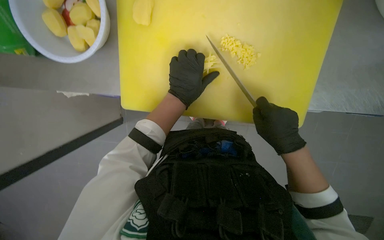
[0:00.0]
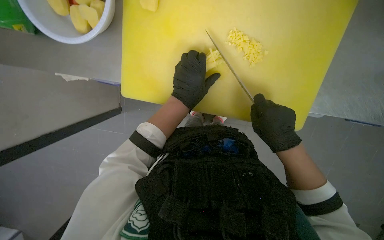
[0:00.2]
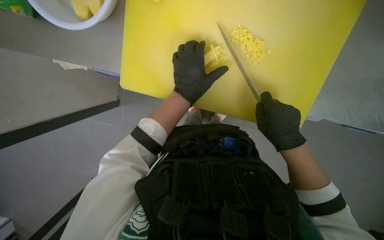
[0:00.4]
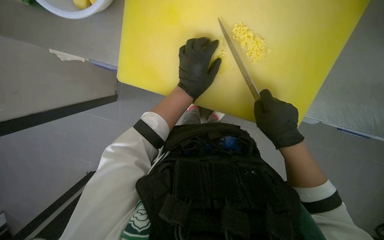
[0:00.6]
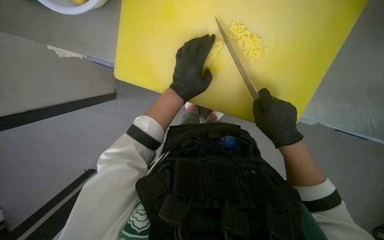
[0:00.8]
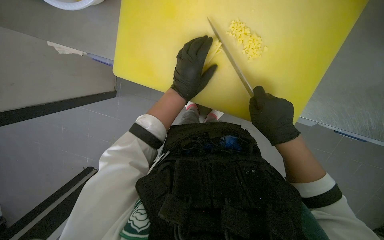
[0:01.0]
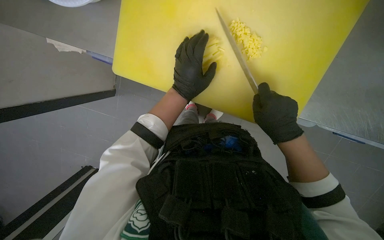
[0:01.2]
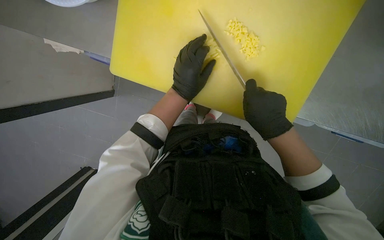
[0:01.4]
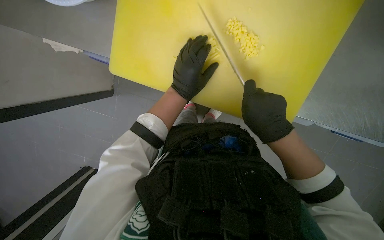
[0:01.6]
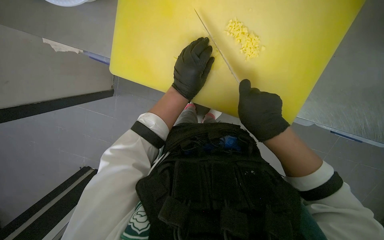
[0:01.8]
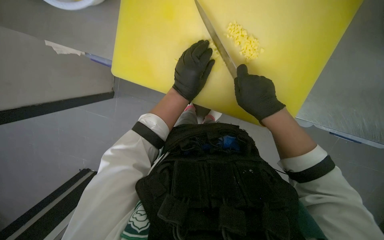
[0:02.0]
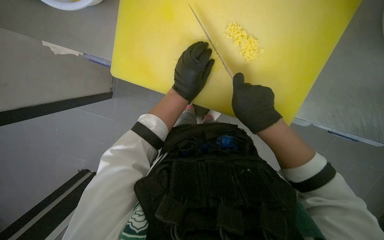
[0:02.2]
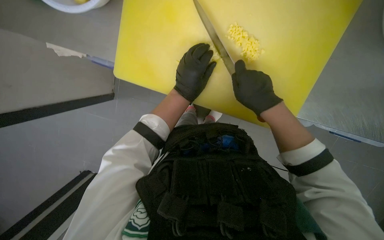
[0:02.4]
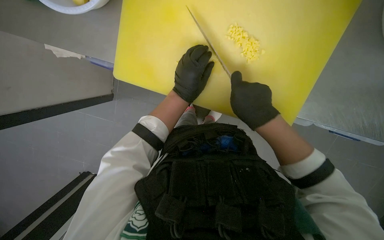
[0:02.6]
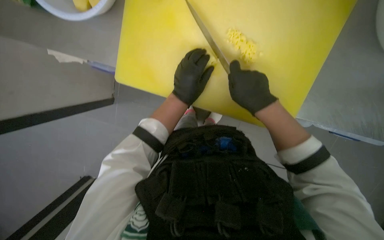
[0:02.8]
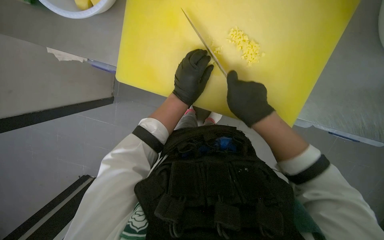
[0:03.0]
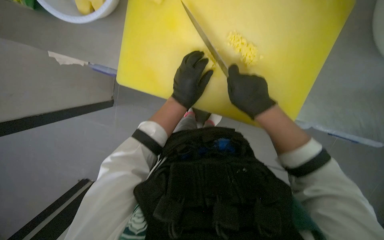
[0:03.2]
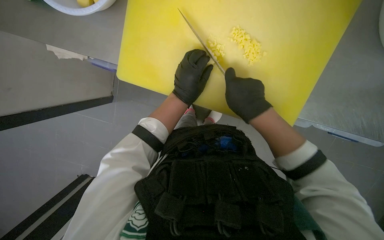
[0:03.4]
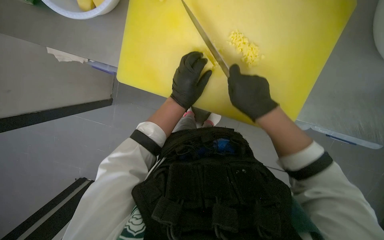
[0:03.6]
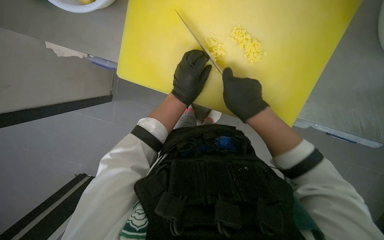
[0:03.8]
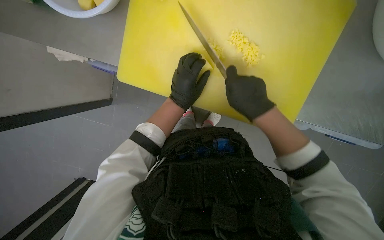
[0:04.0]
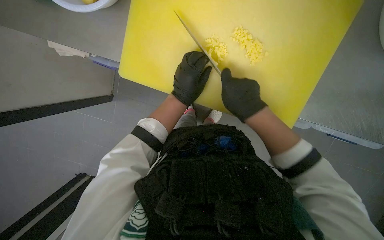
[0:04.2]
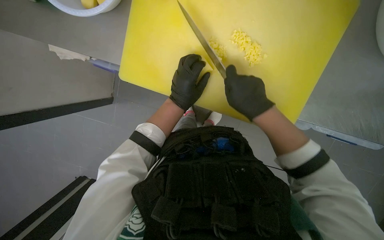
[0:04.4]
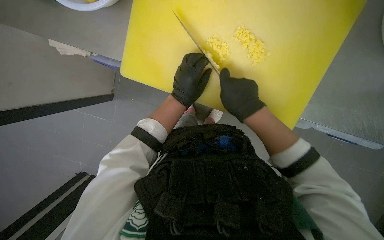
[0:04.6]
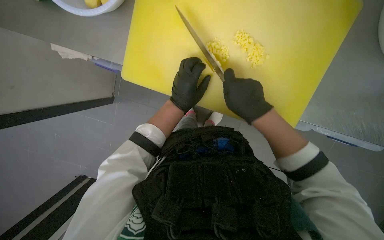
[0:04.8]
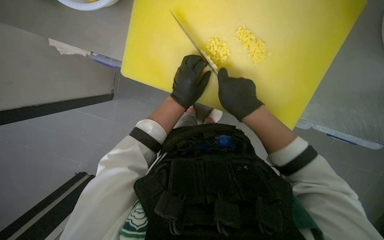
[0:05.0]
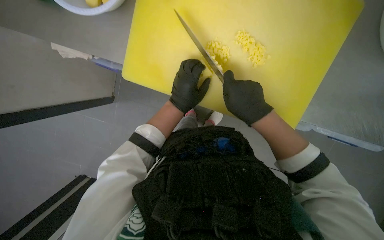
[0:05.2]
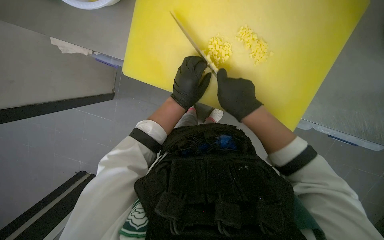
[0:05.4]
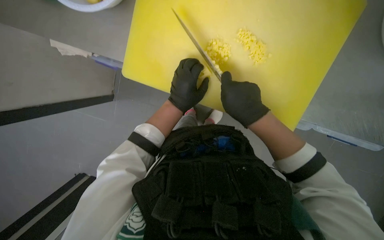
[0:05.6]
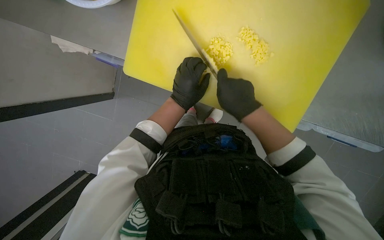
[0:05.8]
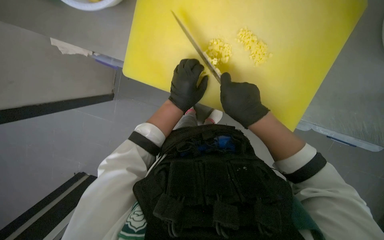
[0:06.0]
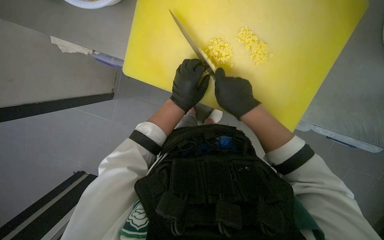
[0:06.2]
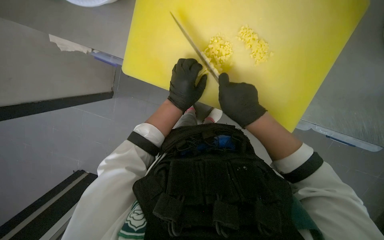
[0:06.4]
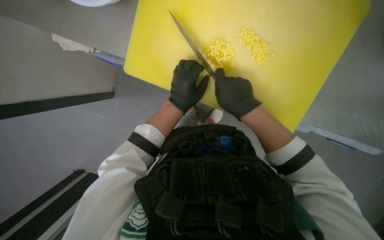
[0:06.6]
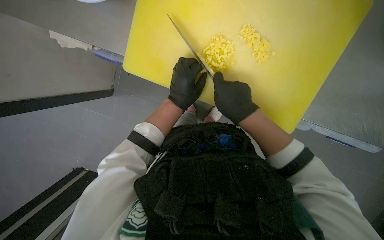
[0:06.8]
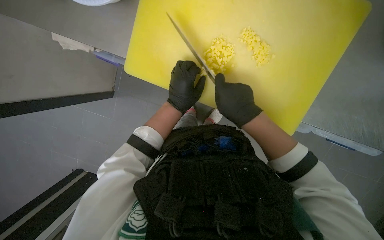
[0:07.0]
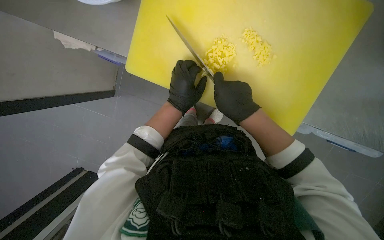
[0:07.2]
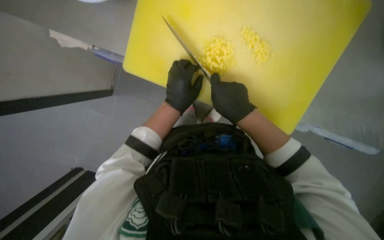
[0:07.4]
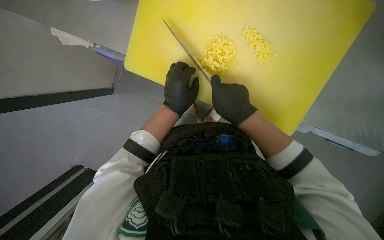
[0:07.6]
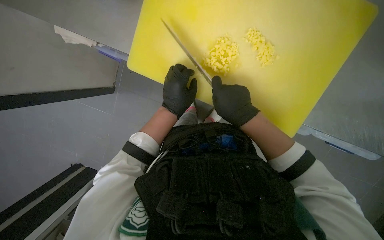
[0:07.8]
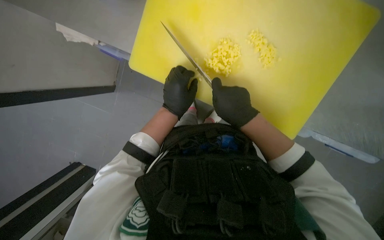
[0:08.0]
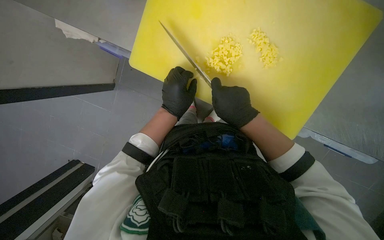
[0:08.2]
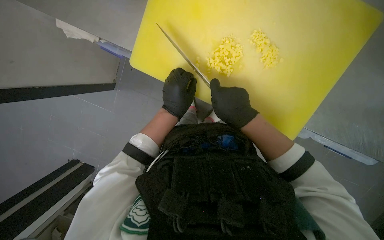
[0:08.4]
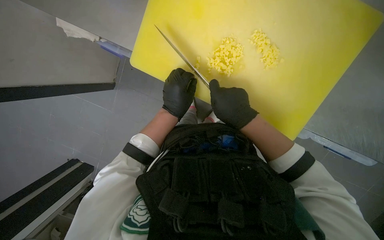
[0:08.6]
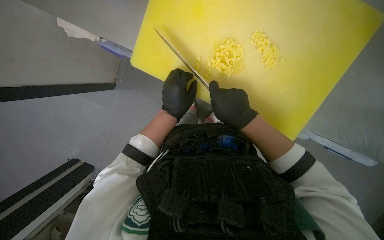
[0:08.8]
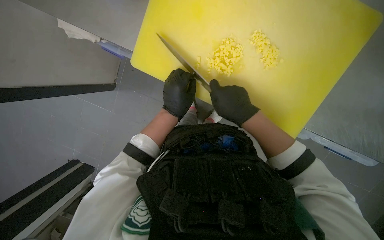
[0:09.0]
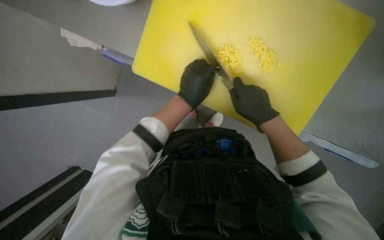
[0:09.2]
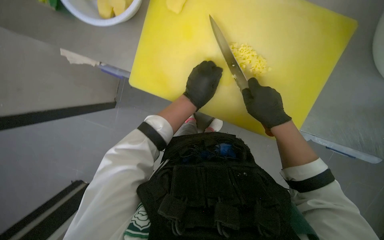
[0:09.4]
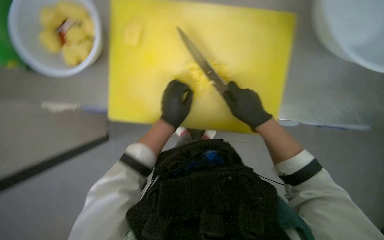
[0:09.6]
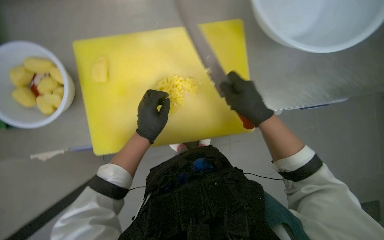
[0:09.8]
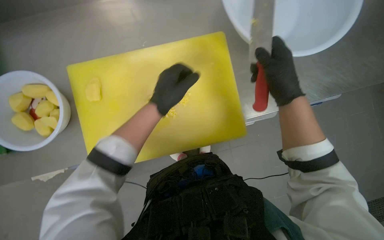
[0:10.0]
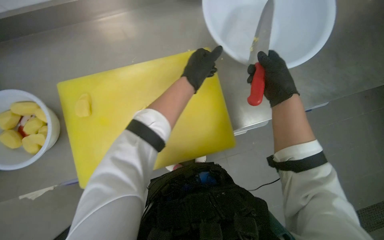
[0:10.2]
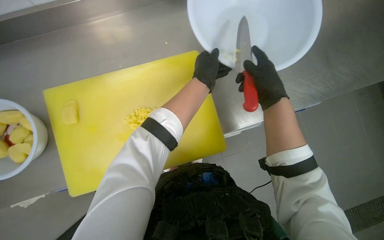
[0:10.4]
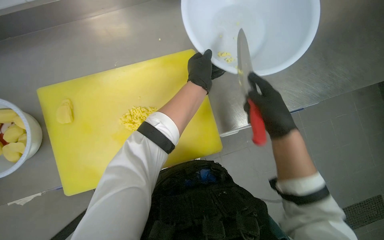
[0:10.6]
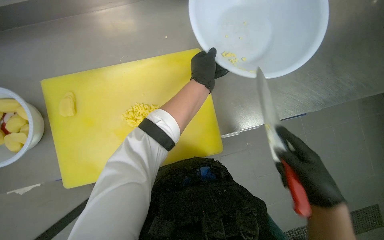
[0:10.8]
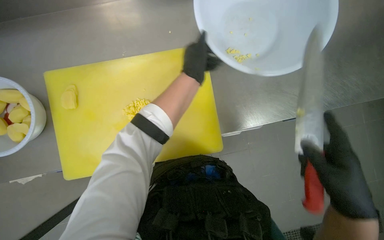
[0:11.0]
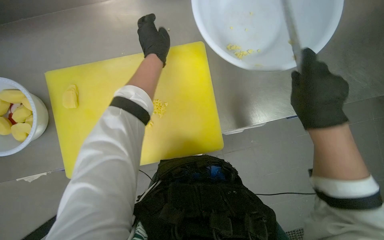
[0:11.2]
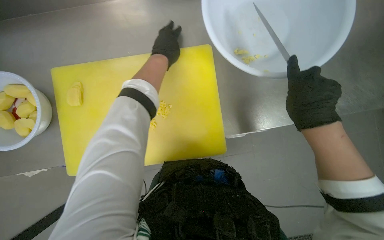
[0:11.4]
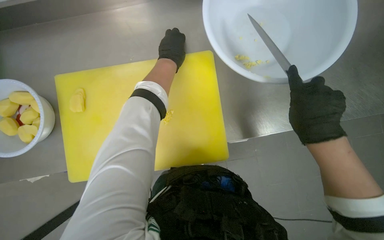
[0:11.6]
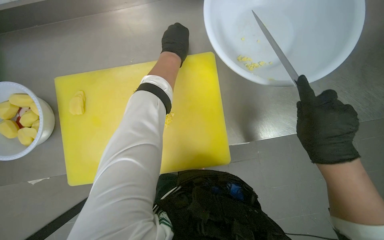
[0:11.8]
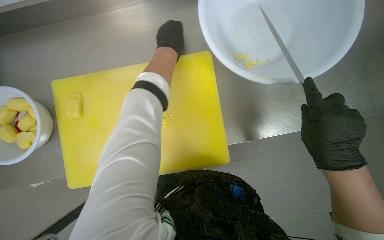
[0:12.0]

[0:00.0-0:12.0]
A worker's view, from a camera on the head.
Job: preparing food.
The whole recording: Slicing potatoes. The worker slices potatoes on a yellow cutting board.
0:00.0 to 0:01.6: The hands make small movements and keep their place.
0:01.6 to 0:09.0: The hands make small movements and keep their place.
0:09.0 to 0:10.4: The wearer looks roughly 25 degrees further upward. The scene rotates counterclockwise by about 30 degrees. The left hand heads up the picture, to the right and nearer to the camera, covering roughly 30 cm. Meanwhile the right hand shifts about 20 cm to the right.
0:10.4 to 0:12.0: The left hand travels up the picture and to the left by roughly 20 cm.

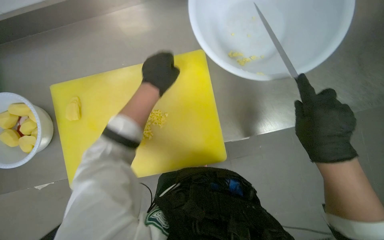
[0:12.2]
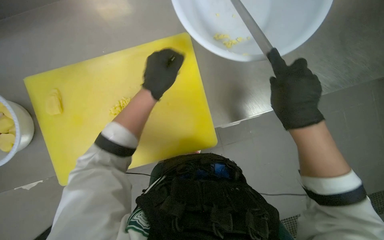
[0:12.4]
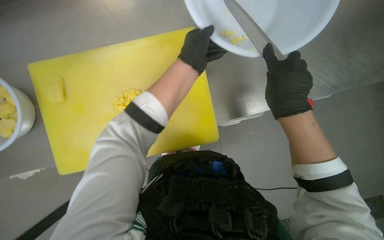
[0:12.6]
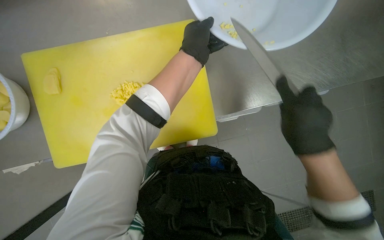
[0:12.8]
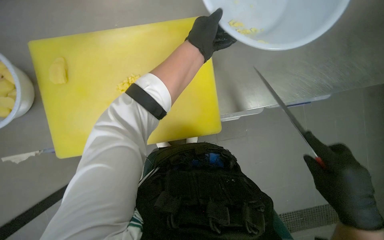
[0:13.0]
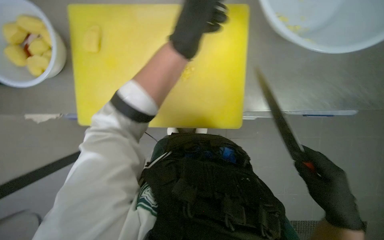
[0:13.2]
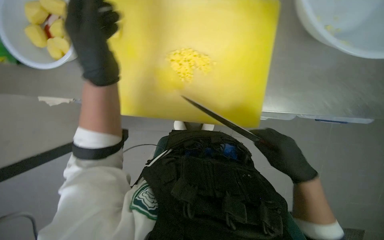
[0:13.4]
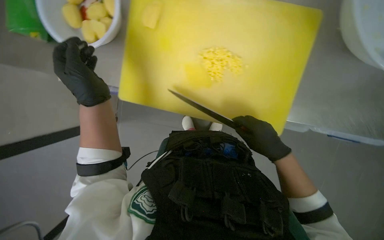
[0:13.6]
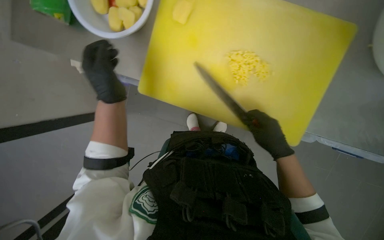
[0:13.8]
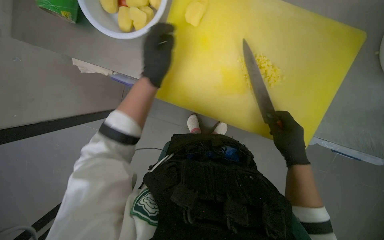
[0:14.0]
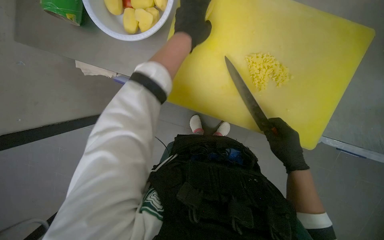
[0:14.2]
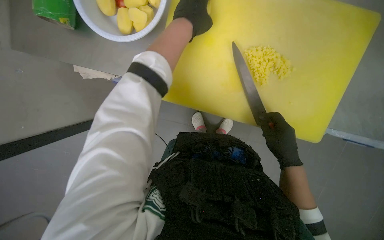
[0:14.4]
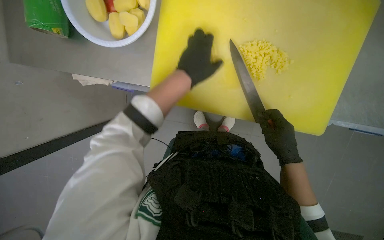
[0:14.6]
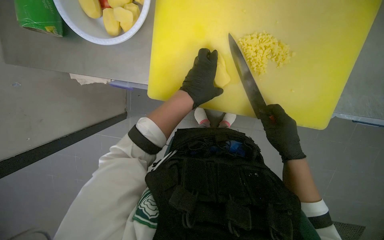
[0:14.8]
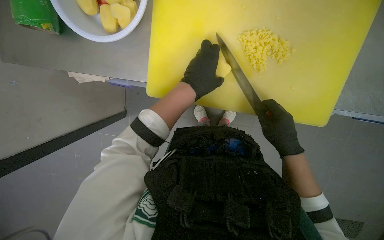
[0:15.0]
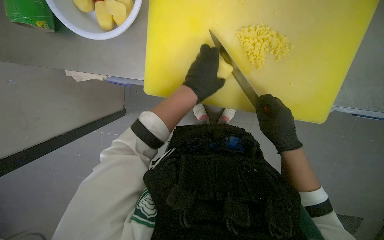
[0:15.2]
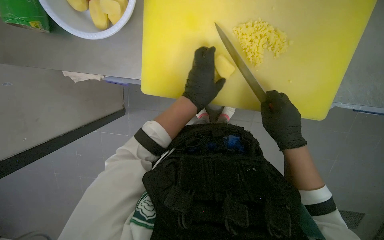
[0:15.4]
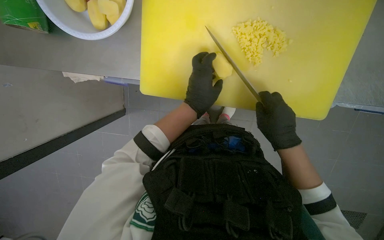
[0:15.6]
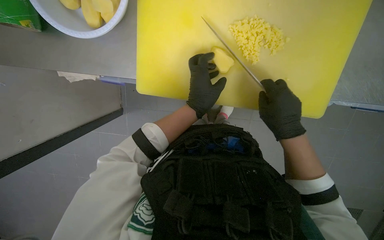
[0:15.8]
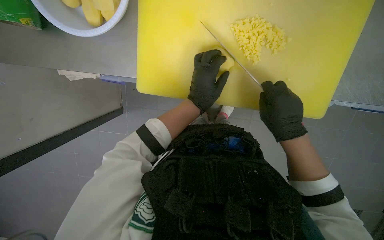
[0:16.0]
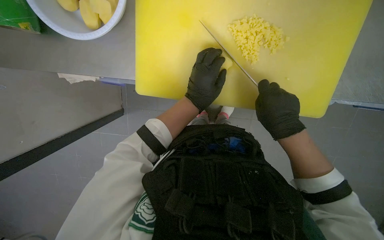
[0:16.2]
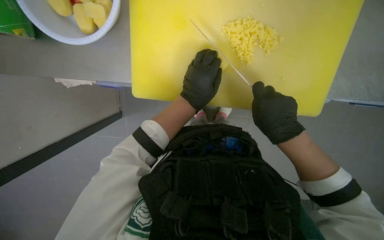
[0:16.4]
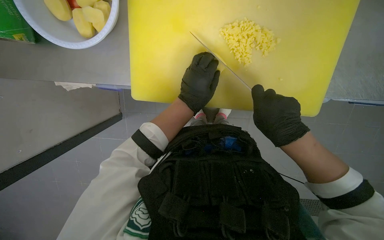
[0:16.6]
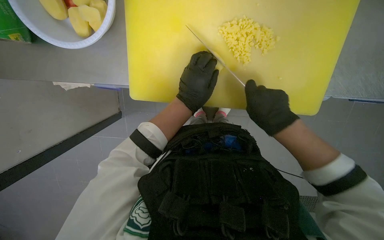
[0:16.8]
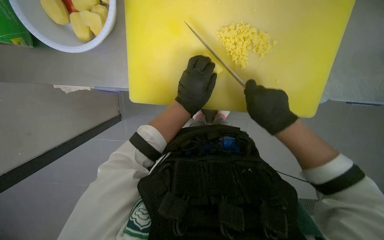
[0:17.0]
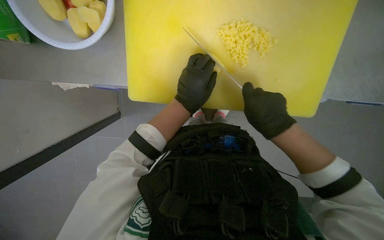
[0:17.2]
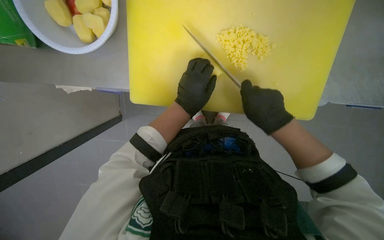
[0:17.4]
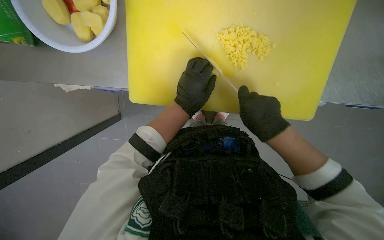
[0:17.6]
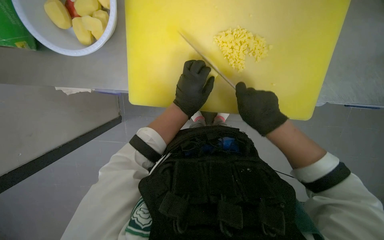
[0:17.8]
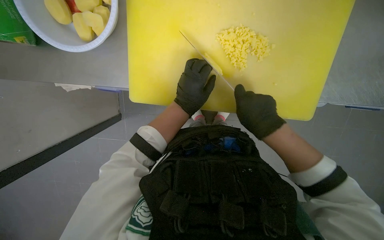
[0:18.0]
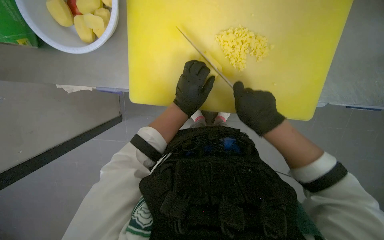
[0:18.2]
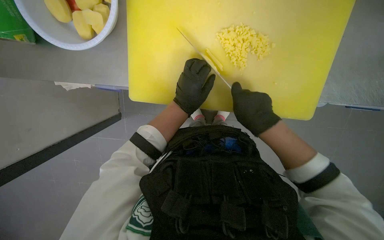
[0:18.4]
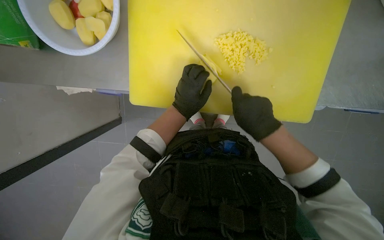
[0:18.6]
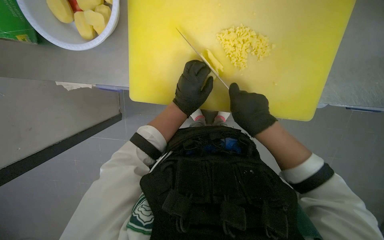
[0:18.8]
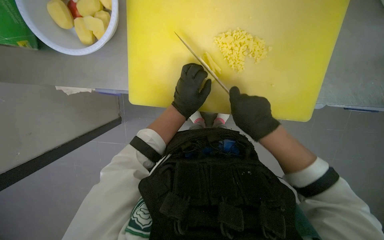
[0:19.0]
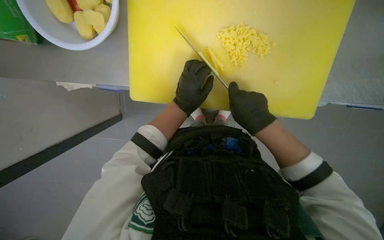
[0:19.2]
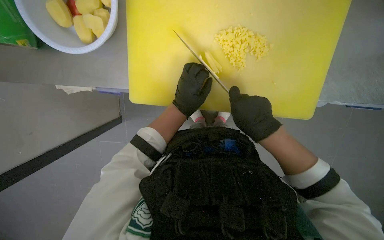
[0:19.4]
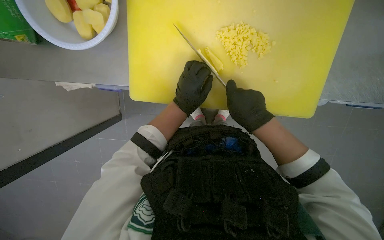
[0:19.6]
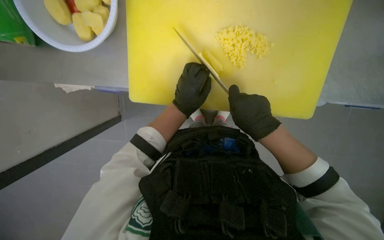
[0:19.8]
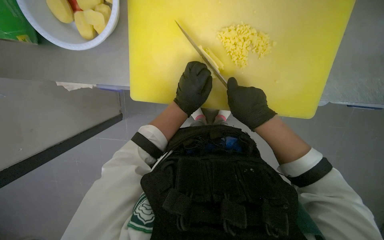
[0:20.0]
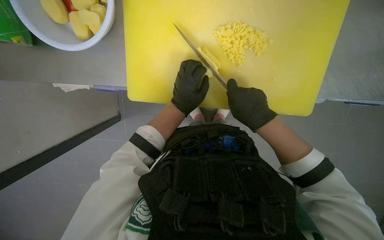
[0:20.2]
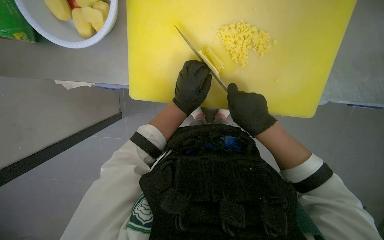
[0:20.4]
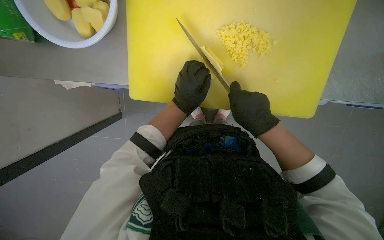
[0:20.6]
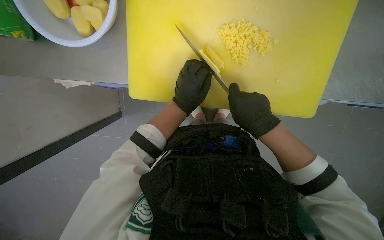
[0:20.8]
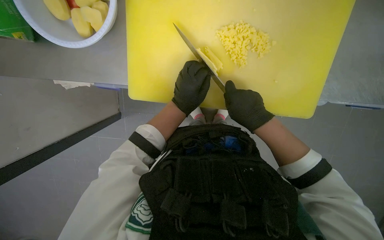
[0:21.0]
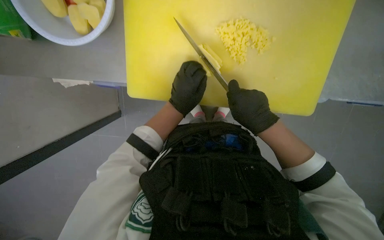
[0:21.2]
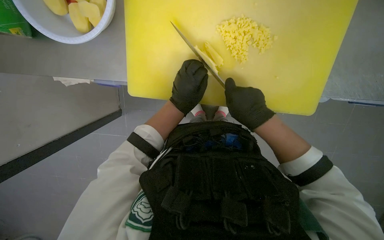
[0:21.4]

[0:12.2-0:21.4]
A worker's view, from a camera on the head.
Job: preparing food.
The whole recording: Slicing potatoes. The worker slices potatoes on a yellow cutting board.
0:12.2 to 0:13.8: The view tips downward by some 10 degrees. The right hand shifts roughly 10 cm farther from the camera, and goes down the picture and returns, approximately 20 cm each way. The left hand shifts roughly 25 cm to the left.
0:13.8 to 0:15.2: The left hand goes approximately 20 cm to the right.
0:15.2 to 0:21.4: The hands work in one place, with small movements.
